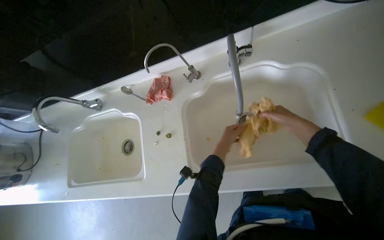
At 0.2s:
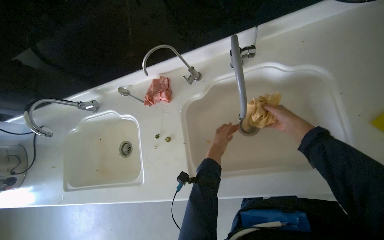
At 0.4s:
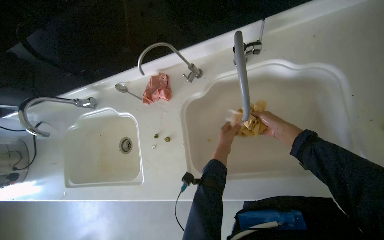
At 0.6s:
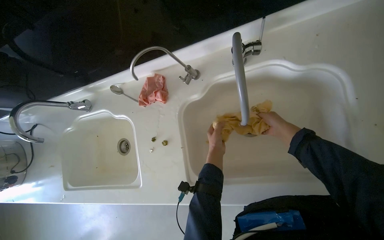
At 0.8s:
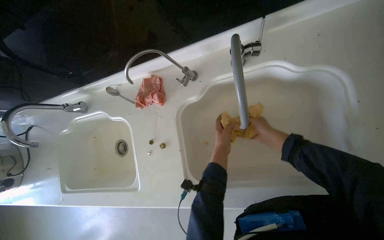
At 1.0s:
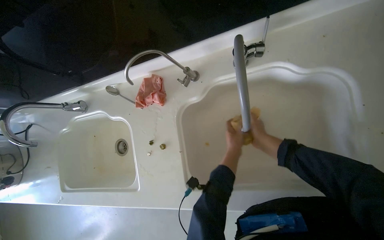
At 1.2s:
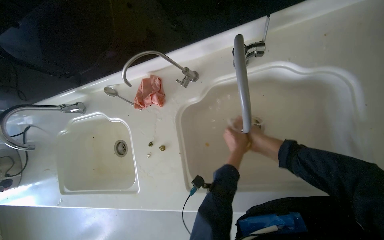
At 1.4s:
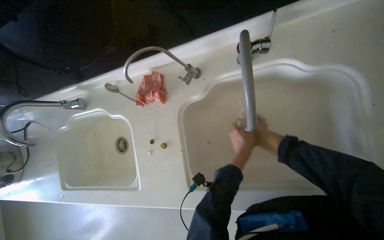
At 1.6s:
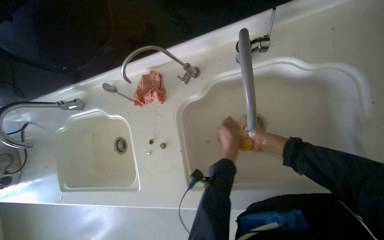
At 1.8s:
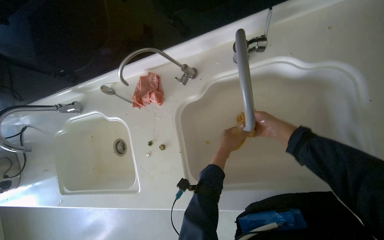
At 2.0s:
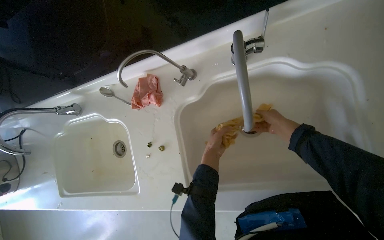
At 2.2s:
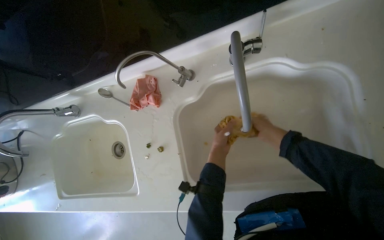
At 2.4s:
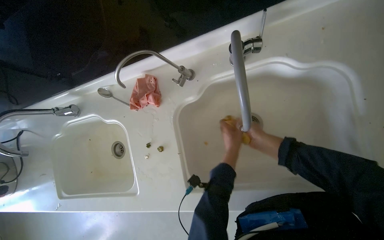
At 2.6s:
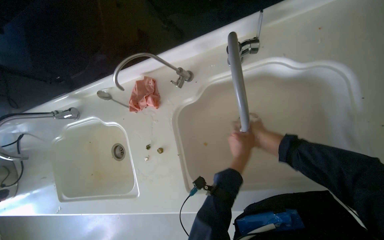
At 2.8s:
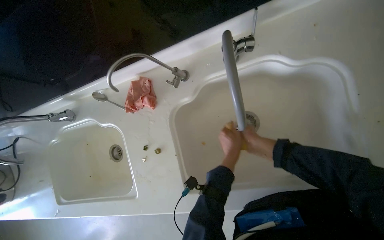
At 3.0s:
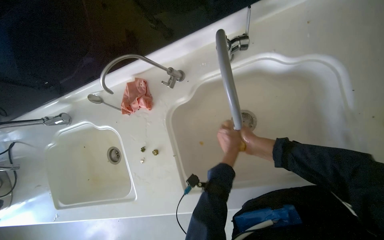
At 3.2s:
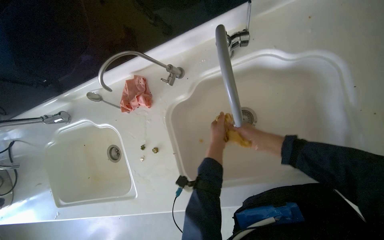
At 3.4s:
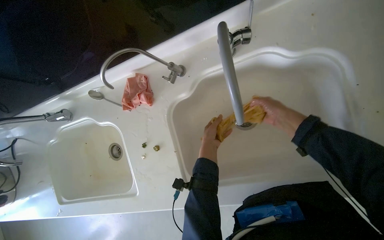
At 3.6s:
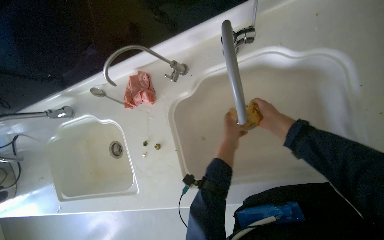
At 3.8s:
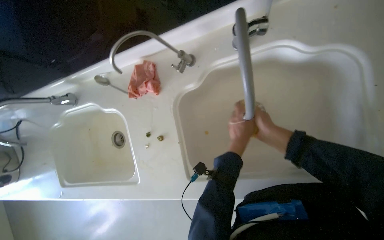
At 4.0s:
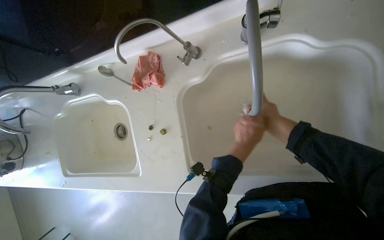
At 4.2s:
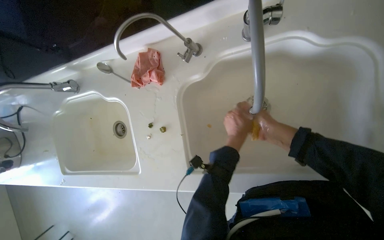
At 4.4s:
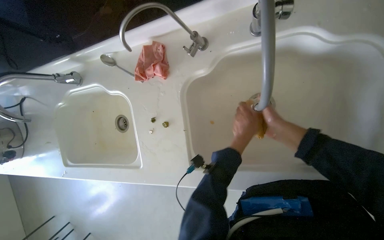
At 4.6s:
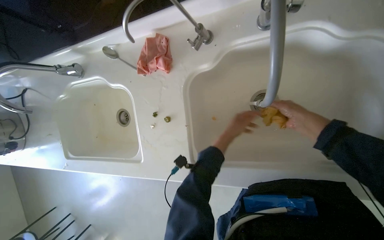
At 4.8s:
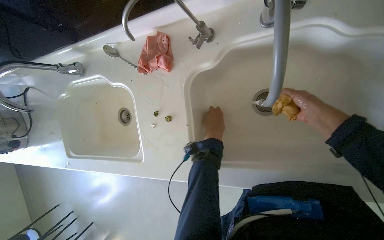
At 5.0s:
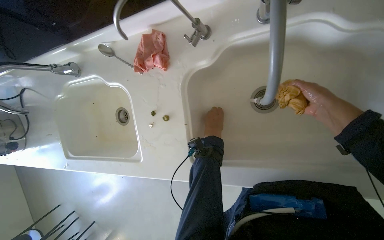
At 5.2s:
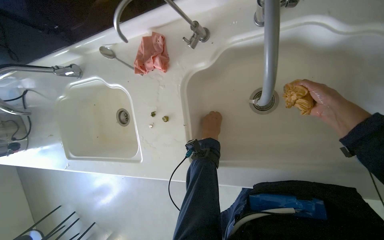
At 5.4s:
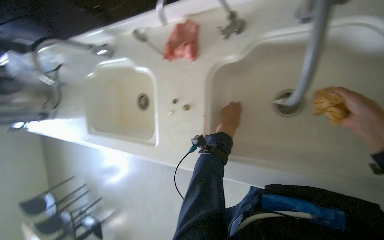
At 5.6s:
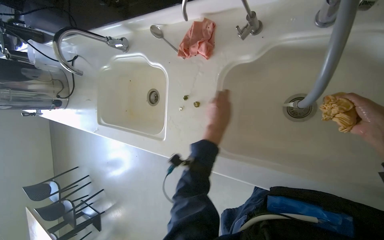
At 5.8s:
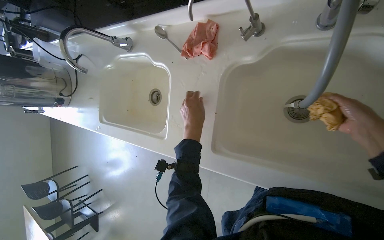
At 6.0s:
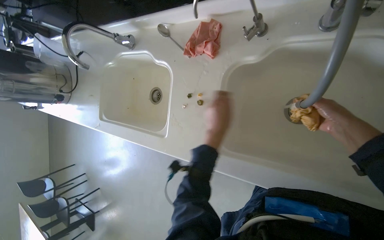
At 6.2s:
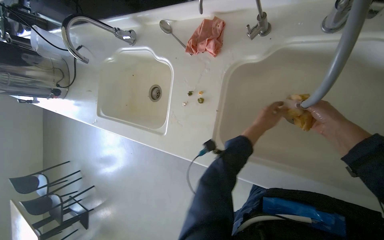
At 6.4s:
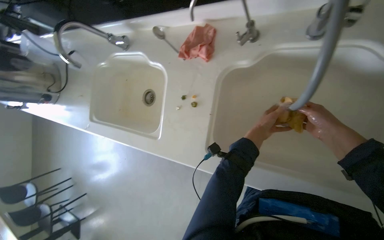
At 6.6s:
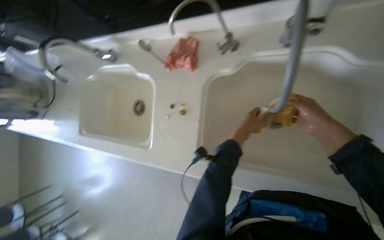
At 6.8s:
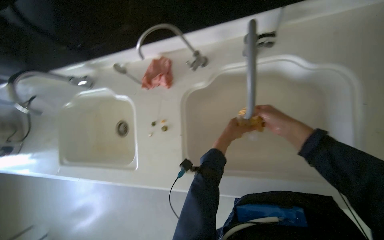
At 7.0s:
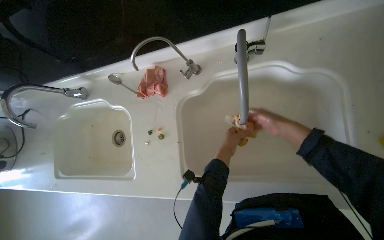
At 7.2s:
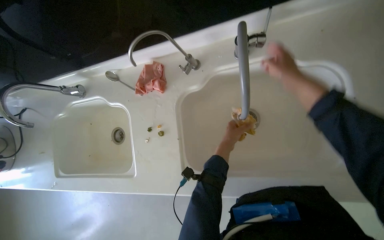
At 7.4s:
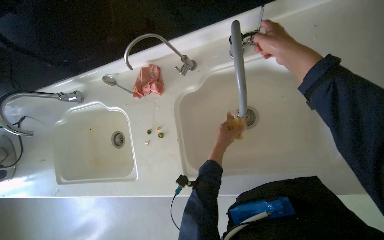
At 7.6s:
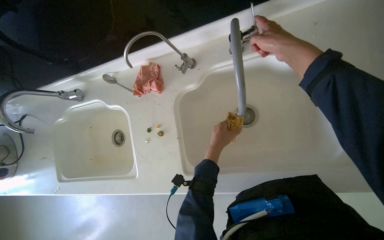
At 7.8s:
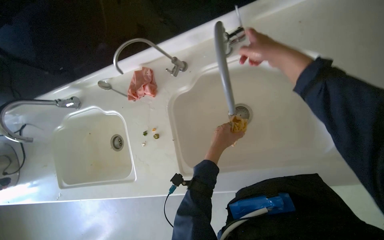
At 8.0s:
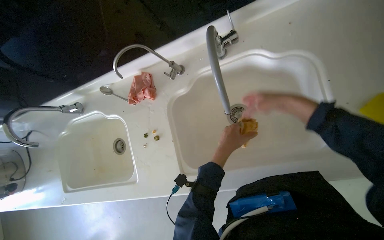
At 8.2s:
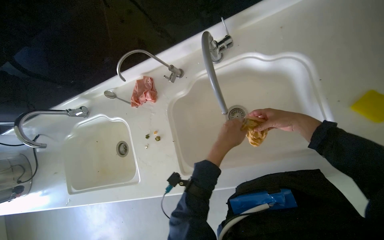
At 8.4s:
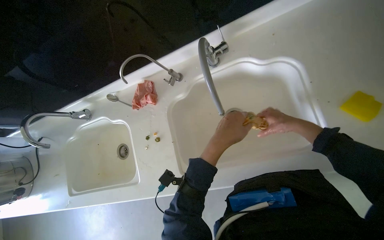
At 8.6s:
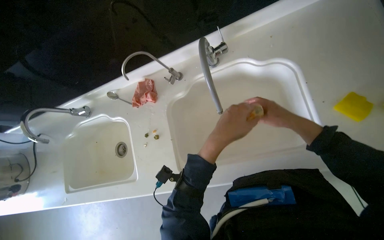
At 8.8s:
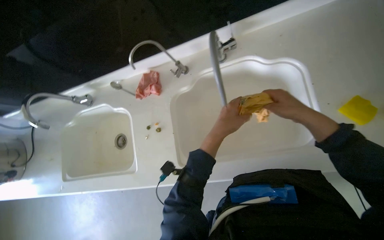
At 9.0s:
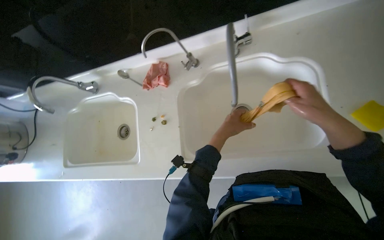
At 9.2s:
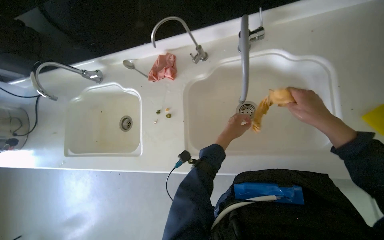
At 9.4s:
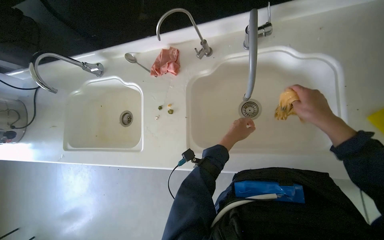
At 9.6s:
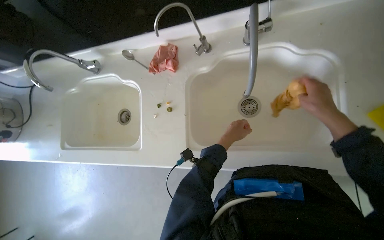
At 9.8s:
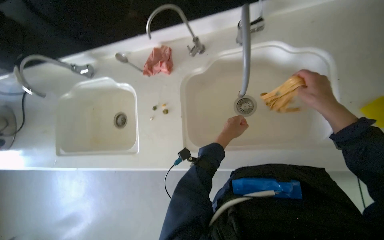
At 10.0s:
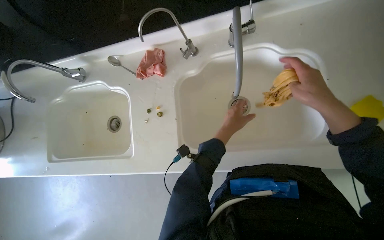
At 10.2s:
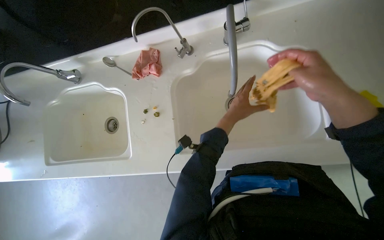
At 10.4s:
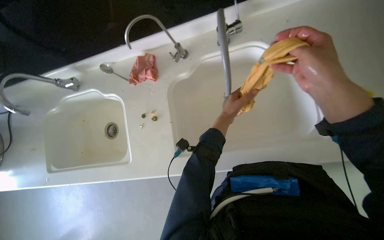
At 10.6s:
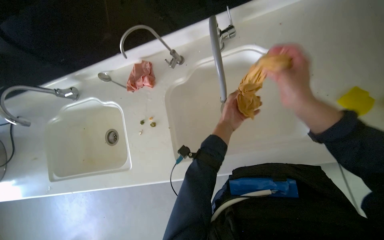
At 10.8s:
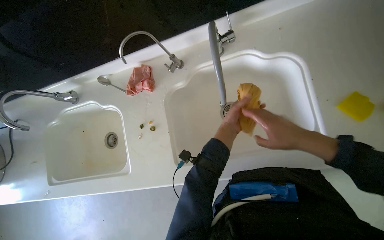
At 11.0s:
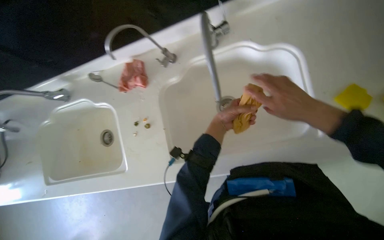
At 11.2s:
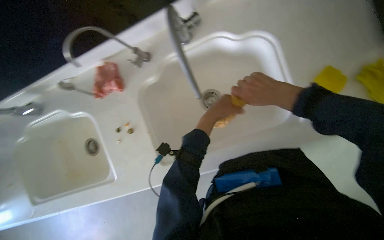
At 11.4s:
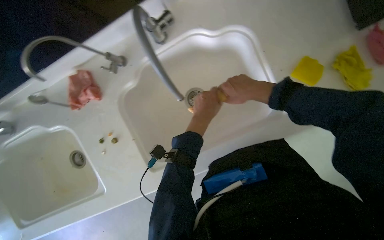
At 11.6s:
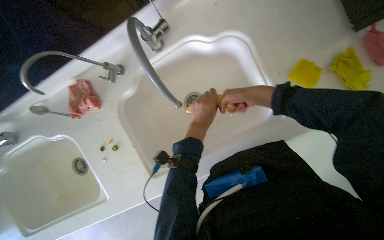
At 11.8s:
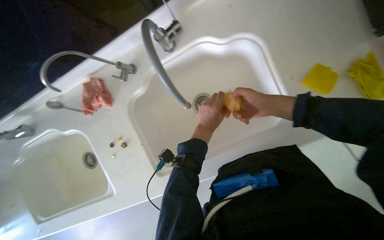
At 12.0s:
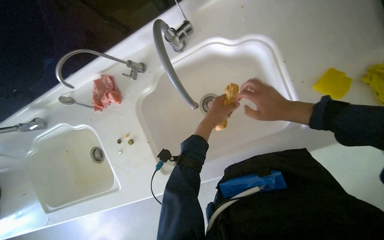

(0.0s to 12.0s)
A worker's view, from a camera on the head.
Job: cleaning kitchen.
The whole recording: Cleaning kitchen sinks and faucets. The worker cleans the kitchen sinks and faucets with various cloths and sponges.
4.4s - 6.0s: The left hand moves to the left, approximately 15 cm.
6.0s - 7.6s: The head turns to the right by some 20 degrees. The right hand moves nearer to the camera and up the picture, about 25 cm.
7.6s - 9.0s: The left hand moves about 20 cm nearer to the camera and comes back. Meanwhile the right hand is displaced down the picture and to the right by some 25 cm, and reaches about 15 cm farther from the camera, then returns.
9.0s - 10.4s: The right hand is displaced nearer to the camera by approximately 10 cm.
10.4s - 12.0s: The right hand moves nearer and farther over some 20 cm, changing direction 2 times.

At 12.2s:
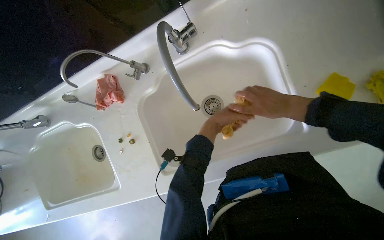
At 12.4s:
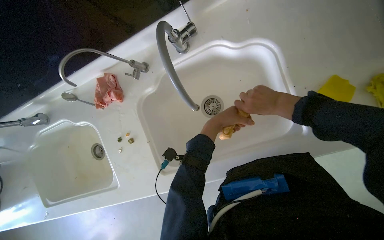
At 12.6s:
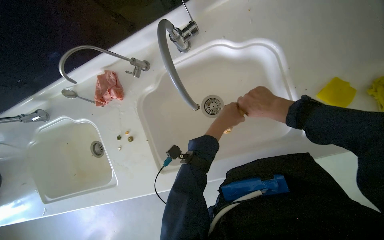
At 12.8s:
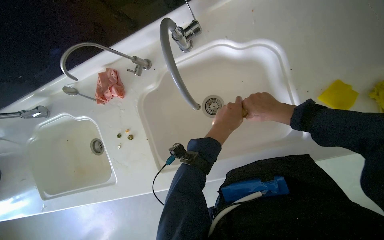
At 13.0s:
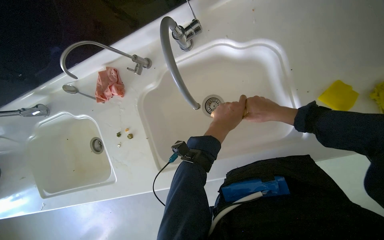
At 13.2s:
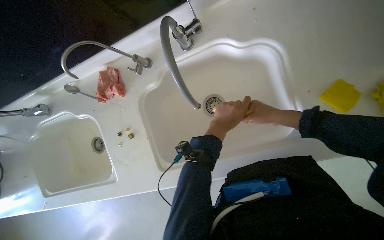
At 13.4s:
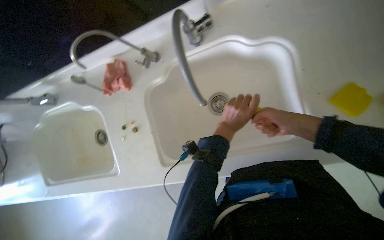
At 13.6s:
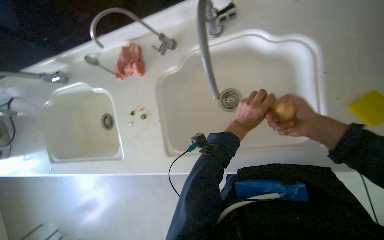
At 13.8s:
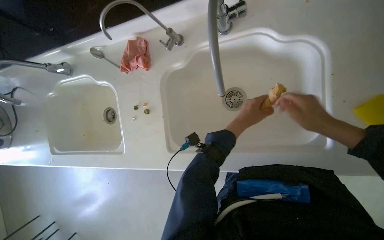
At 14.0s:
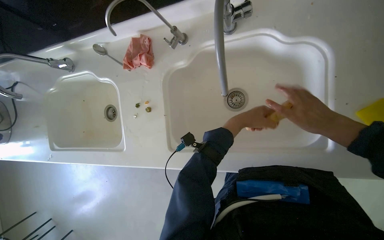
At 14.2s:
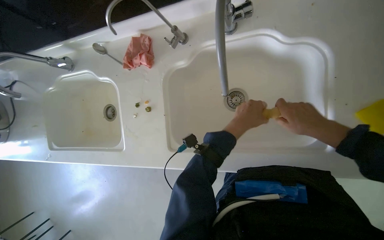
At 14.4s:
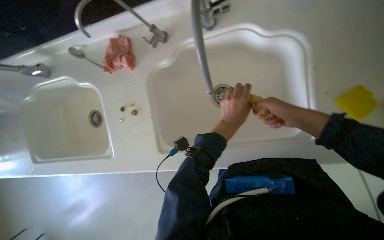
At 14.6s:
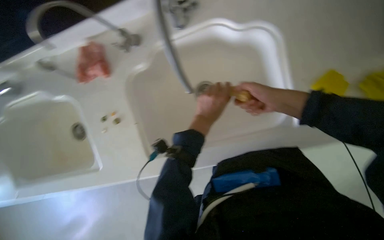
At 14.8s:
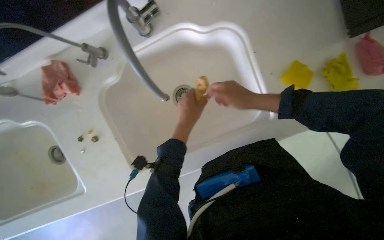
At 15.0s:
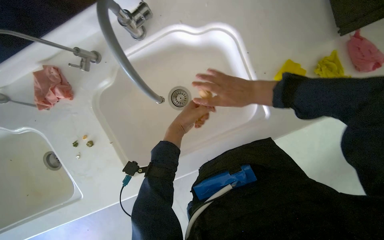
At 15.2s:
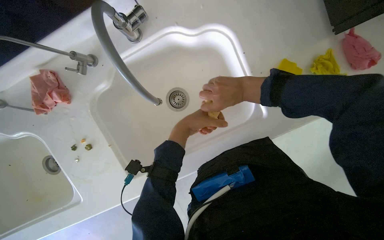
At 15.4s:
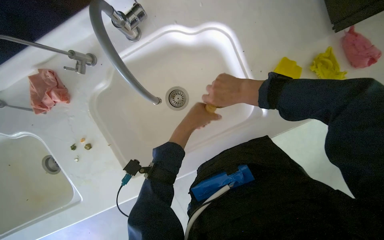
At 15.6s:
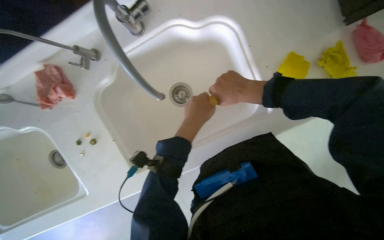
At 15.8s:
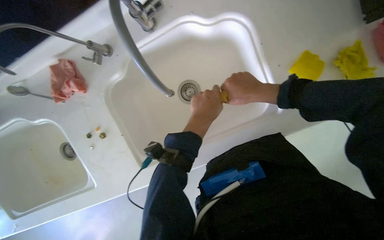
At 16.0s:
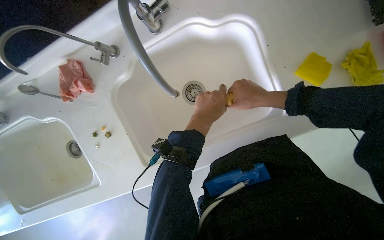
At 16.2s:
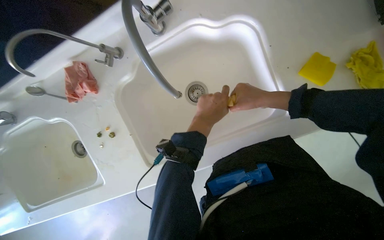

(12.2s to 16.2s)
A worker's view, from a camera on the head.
Job: cleaning kitchen.
The whole recording: Cleaning kitchen sinks and faucets. The worker cleans the kitchen sinks and faucets with various cloths and sponges.
12.2s - 13.6s: The hands stay close to where they were, moving slightly.
14.8s - 16.2s: The hands are busy where they are.

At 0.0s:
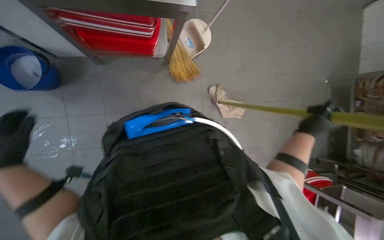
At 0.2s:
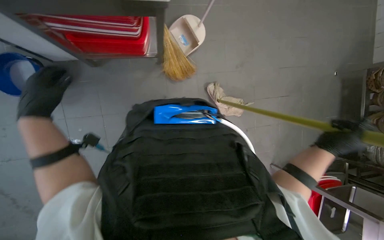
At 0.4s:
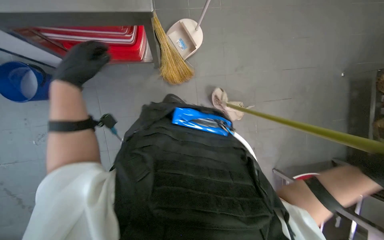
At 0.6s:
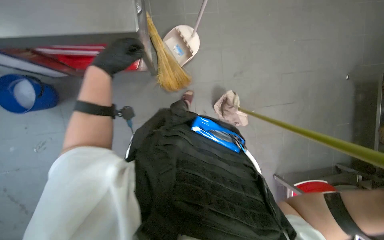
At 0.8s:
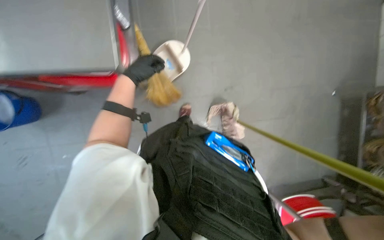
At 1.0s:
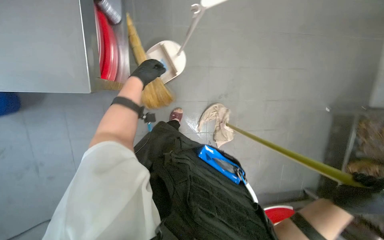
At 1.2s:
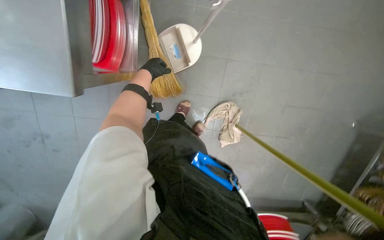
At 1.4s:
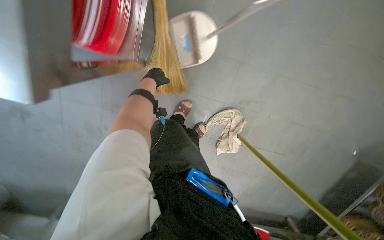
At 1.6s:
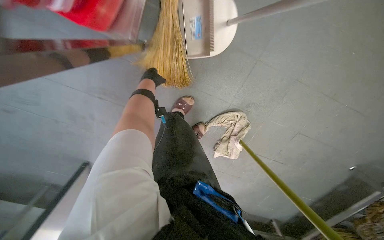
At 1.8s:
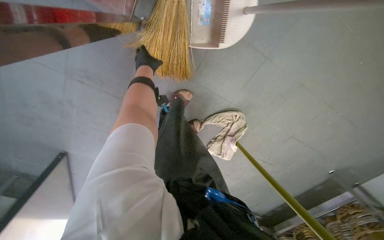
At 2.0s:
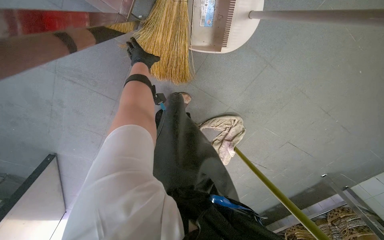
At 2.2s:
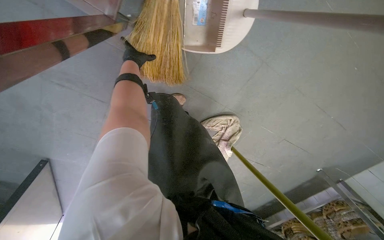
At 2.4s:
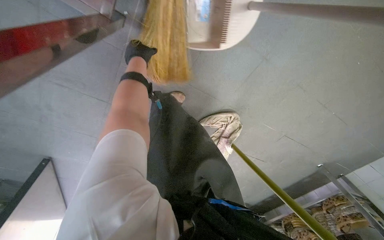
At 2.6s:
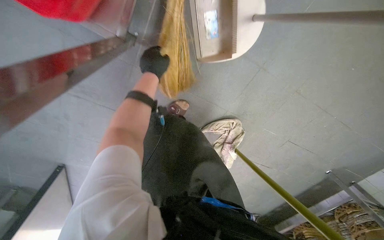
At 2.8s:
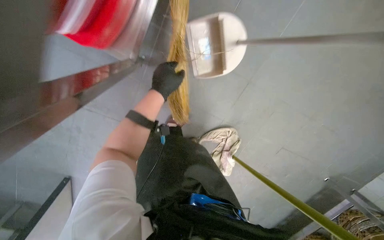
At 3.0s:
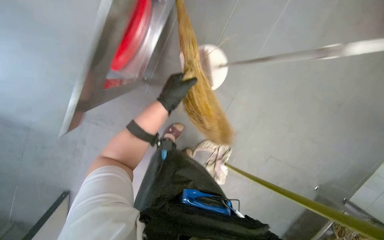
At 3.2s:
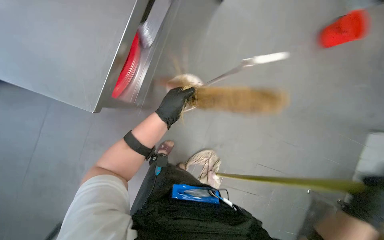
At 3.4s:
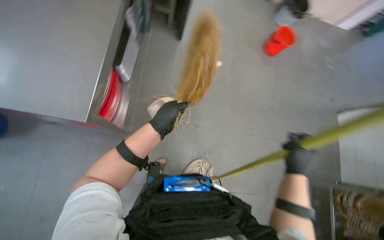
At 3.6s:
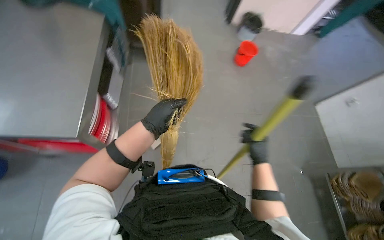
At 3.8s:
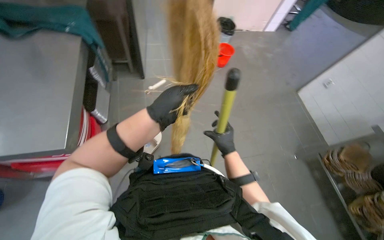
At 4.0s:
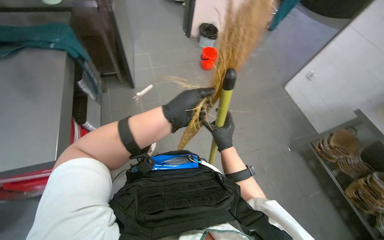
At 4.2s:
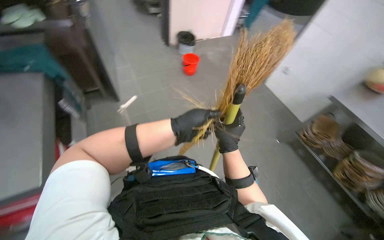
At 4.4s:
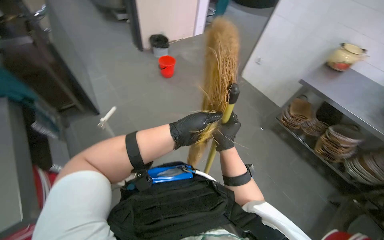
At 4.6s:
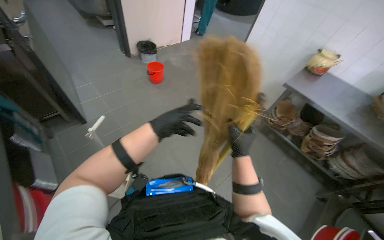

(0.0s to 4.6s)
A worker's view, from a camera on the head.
Job: sweeping floor.
The whole recording: Sweeping kitchen floor. The worker sweeps the kitchen floor with a broom and dustpan.
0.0s - 1.6s: The wearer moves some 70 cm. The camera pitches downward, by approximately 15 degrees. Everything in view rotates approximately 25 degrees clockwise.
1.6s - 3.0s: The left hand moves nearer to the camera, to the right and down the picture, roughly 30 cm.
3.0s - 4.6s: The camera travels approximately 60 cm. The head rotates some 65 degrees to the right. The view tilts roughly 40 degrees upward.
